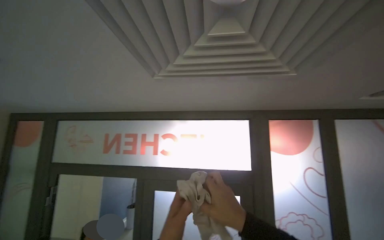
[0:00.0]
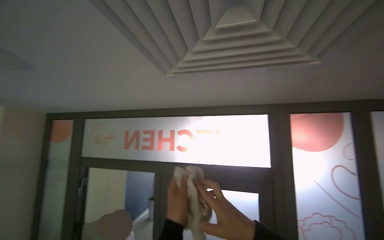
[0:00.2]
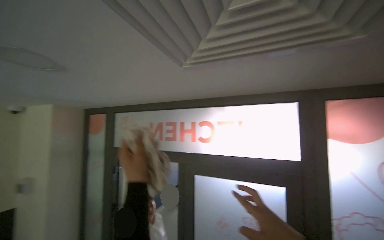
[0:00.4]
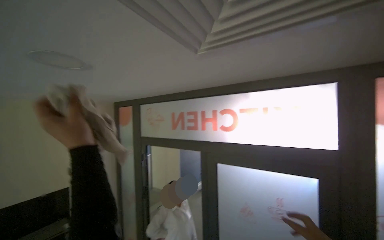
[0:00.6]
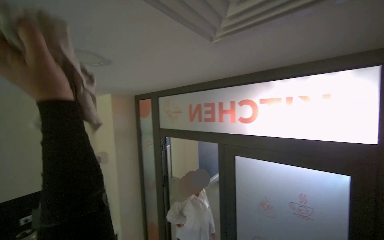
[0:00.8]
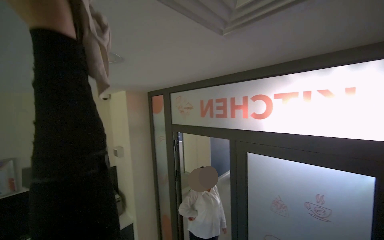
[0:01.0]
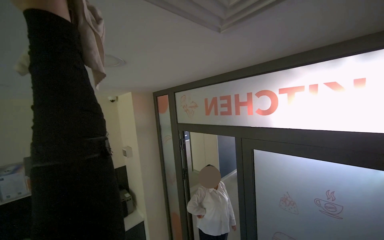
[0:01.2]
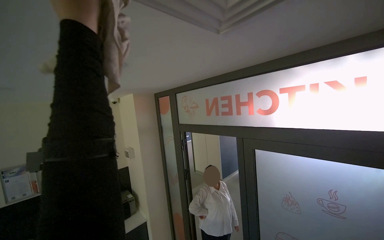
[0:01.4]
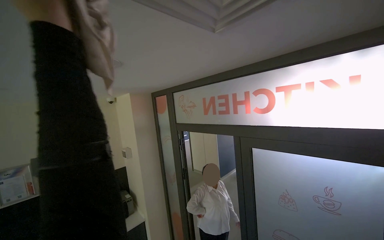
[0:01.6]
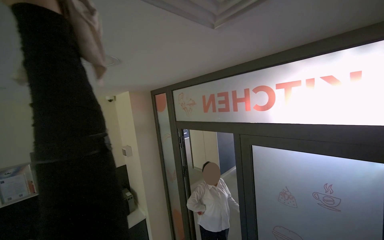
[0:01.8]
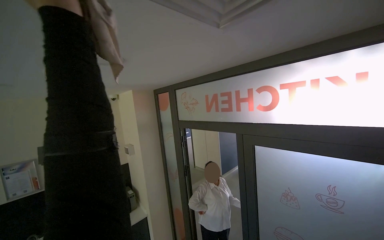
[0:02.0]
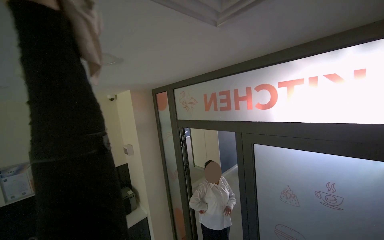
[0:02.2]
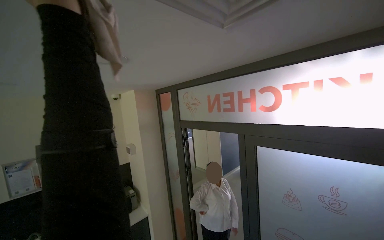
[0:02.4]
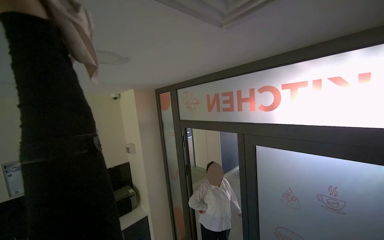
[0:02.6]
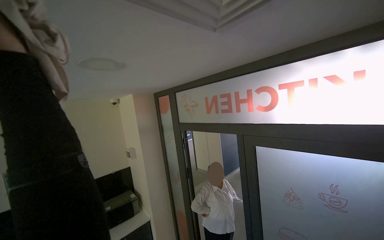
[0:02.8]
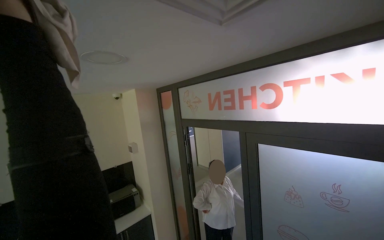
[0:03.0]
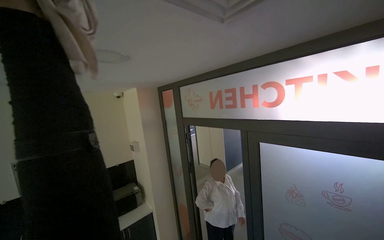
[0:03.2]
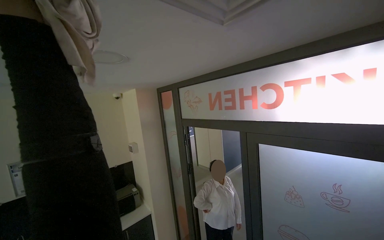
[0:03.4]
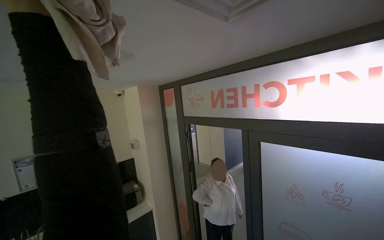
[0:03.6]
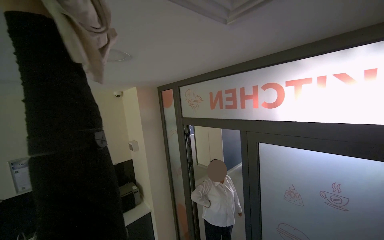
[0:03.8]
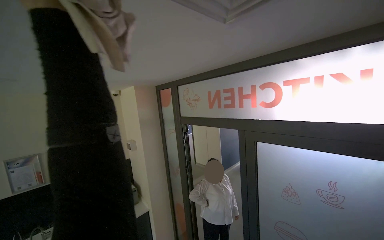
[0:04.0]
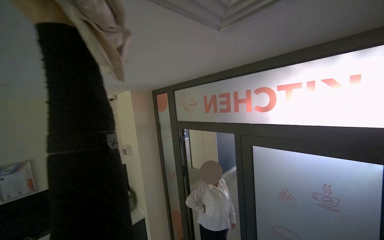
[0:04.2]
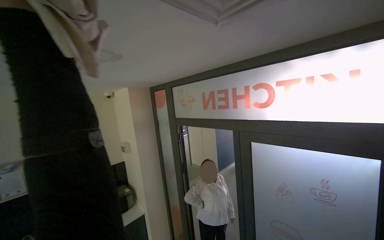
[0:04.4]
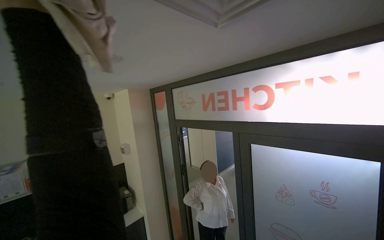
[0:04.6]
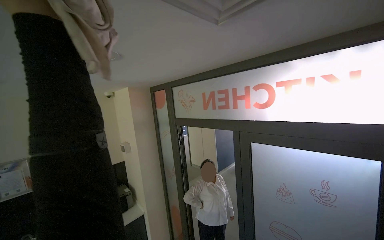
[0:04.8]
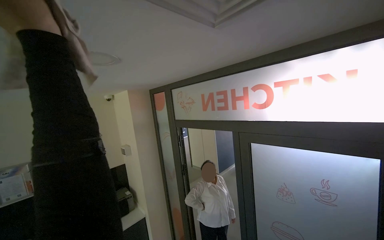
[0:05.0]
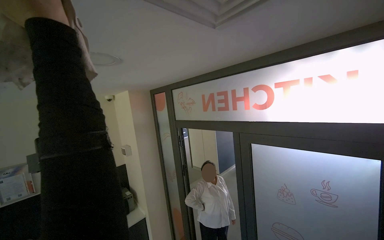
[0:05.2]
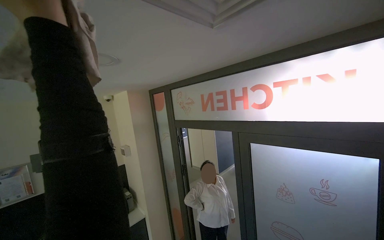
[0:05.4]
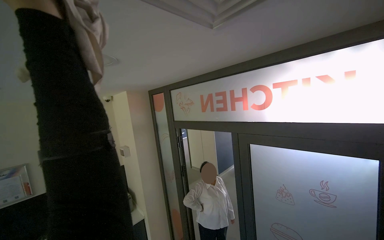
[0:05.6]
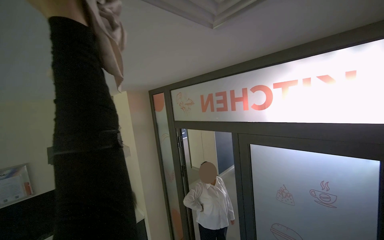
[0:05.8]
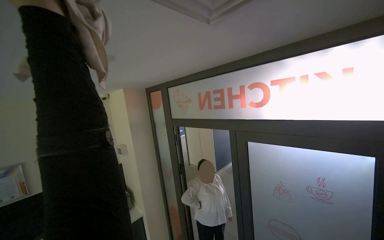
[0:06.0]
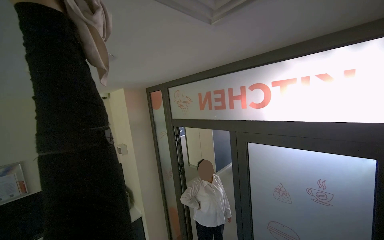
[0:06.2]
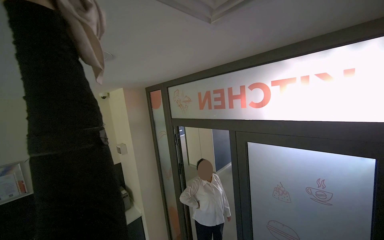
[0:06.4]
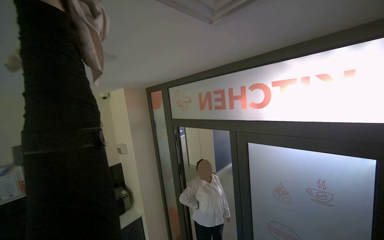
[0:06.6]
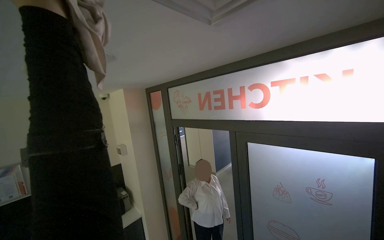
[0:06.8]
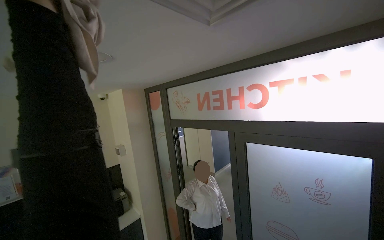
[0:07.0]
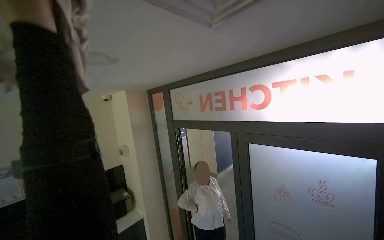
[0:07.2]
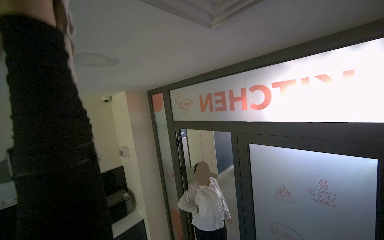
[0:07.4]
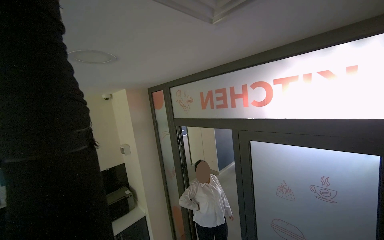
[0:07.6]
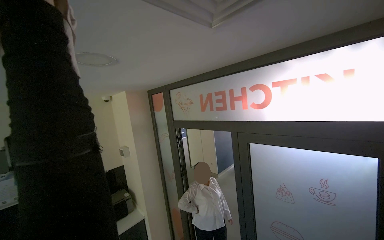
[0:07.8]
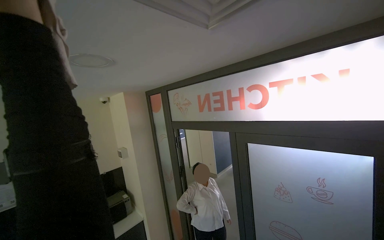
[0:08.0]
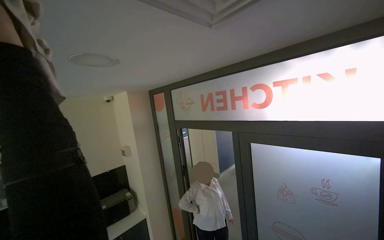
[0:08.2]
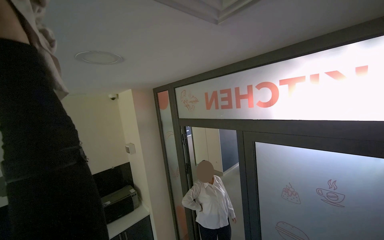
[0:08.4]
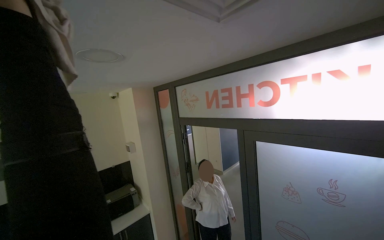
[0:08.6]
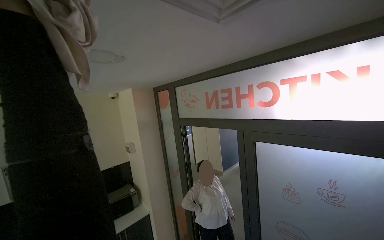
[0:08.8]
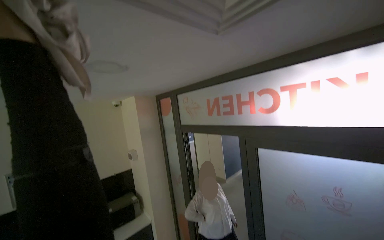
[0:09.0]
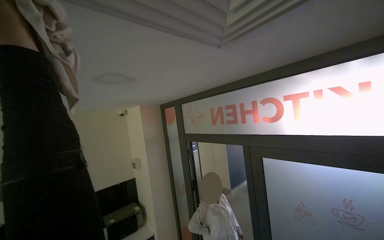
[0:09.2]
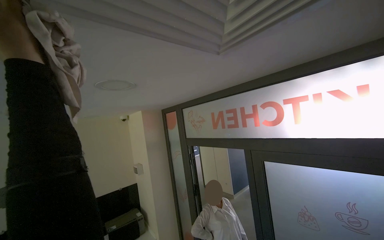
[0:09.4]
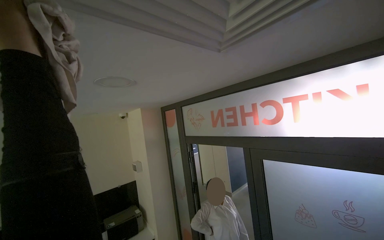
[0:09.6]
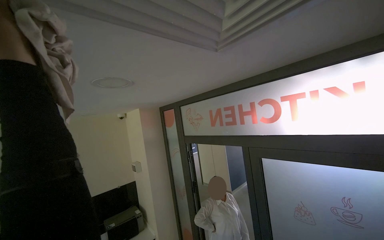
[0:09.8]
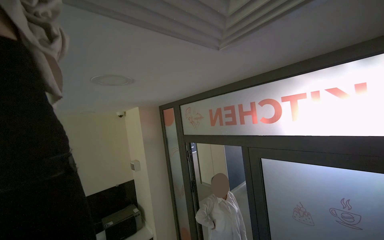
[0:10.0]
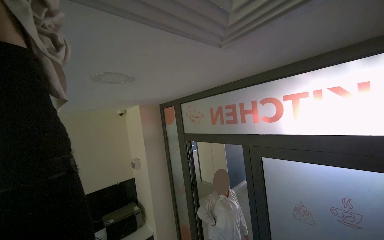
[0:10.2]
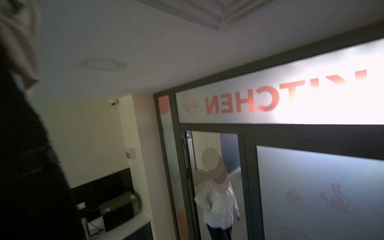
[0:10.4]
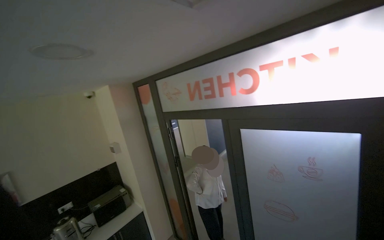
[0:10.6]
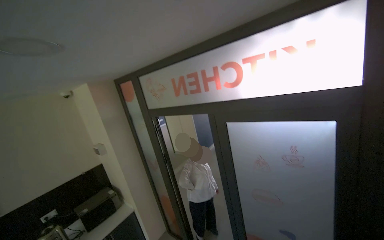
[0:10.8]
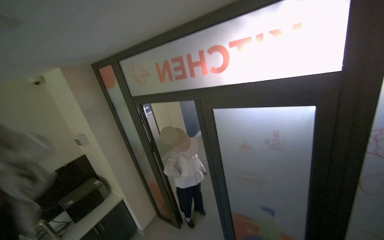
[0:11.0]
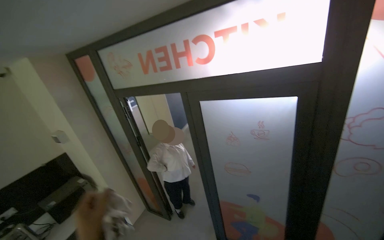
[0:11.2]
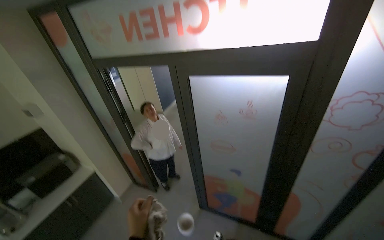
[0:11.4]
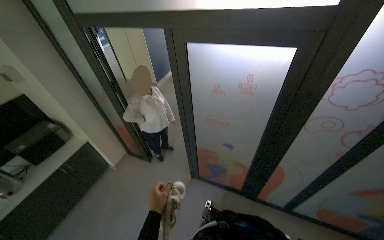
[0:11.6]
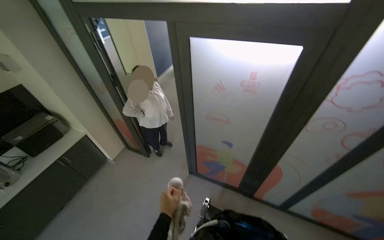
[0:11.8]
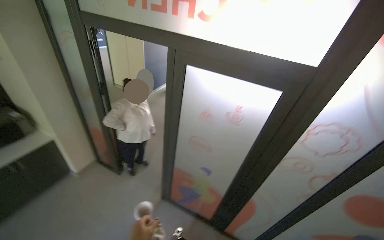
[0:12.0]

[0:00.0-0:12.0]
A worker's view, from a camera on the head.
Job: wiping surfaces.
The whole recording: Wiping ceiling vents. The worker wipes the ceiling vents with a cloth.
0:00.0 to 0:01.6: The camera is aimed roughly 40 degrees further to the left. The wearer looks roughly 15 degrees further downward.
0:10.4 to 0:12.0: The view pans to the right by about 35 degrees. The view tilts roughly 25 degrees downward.

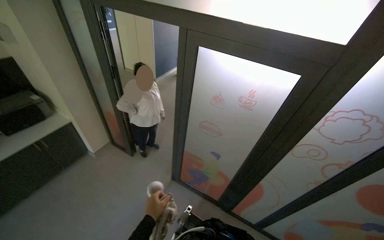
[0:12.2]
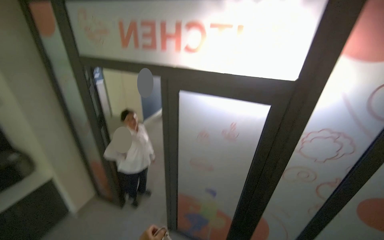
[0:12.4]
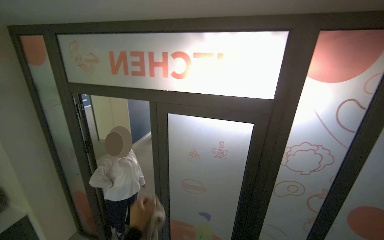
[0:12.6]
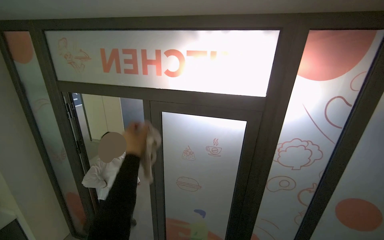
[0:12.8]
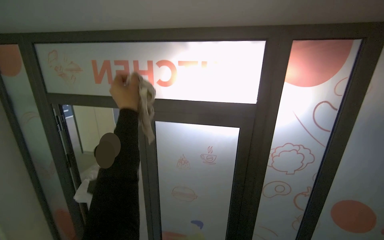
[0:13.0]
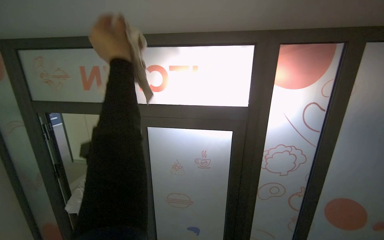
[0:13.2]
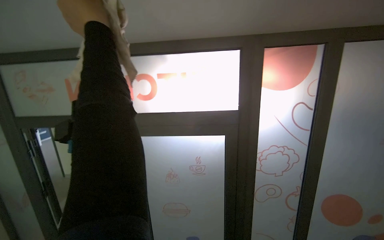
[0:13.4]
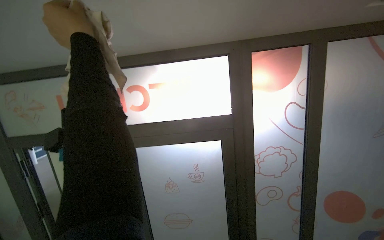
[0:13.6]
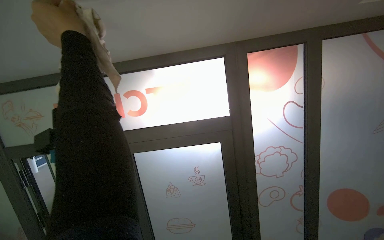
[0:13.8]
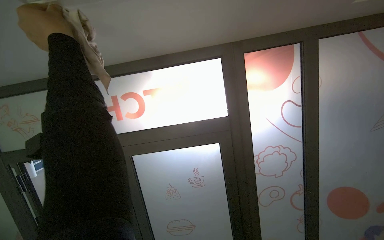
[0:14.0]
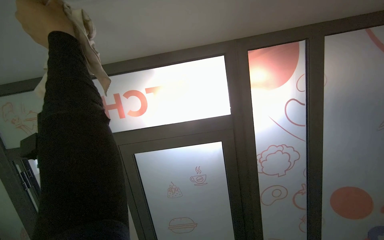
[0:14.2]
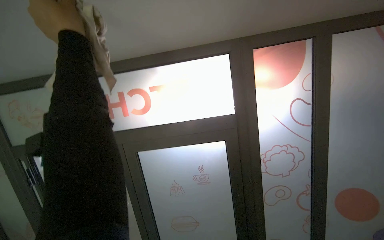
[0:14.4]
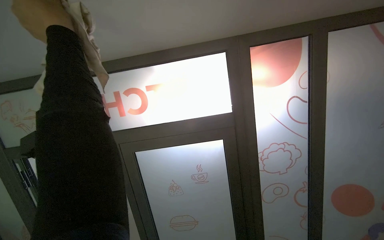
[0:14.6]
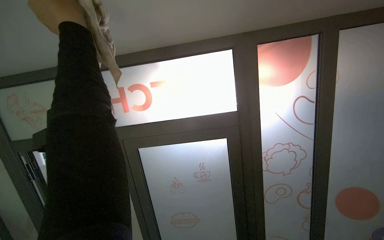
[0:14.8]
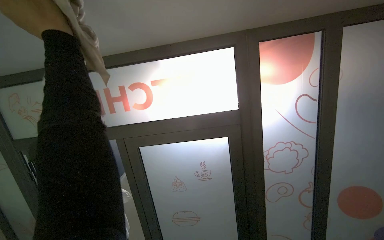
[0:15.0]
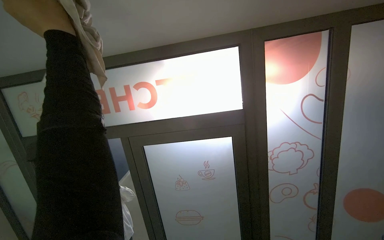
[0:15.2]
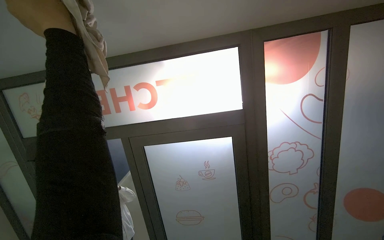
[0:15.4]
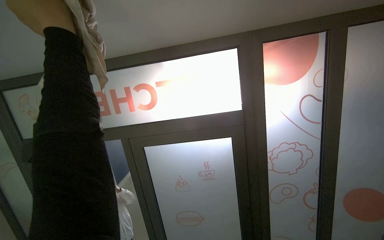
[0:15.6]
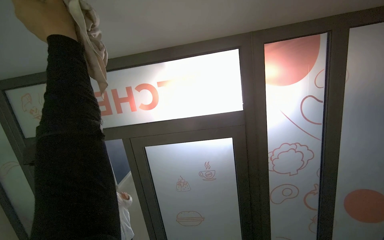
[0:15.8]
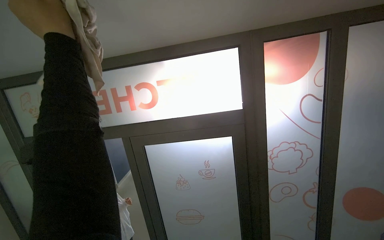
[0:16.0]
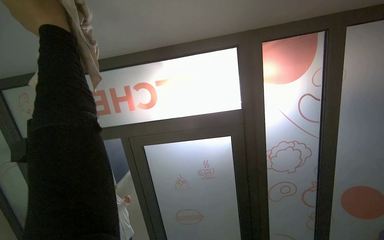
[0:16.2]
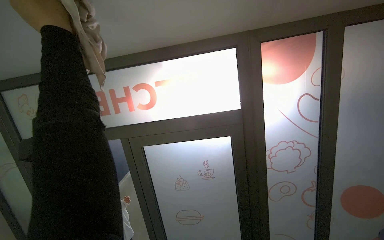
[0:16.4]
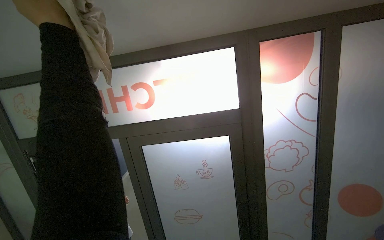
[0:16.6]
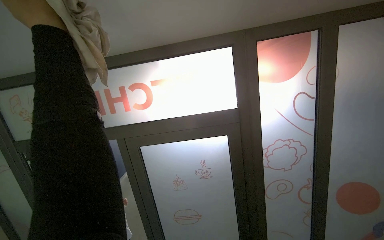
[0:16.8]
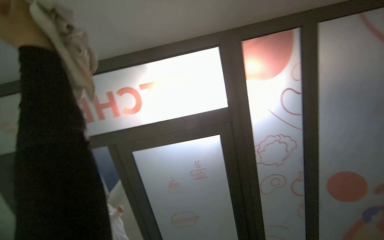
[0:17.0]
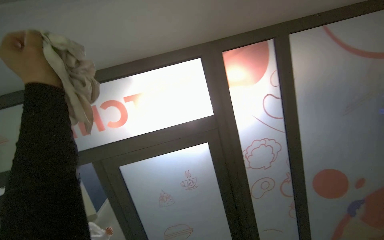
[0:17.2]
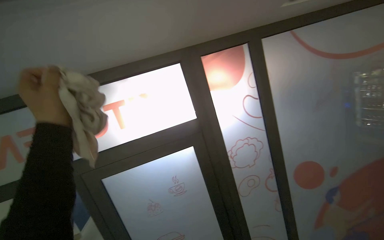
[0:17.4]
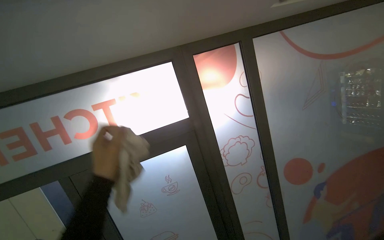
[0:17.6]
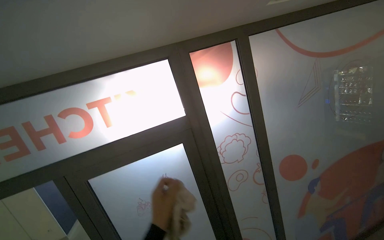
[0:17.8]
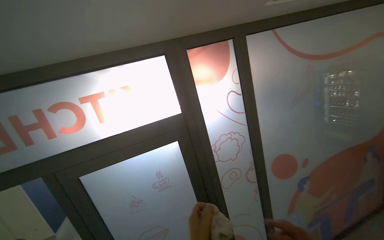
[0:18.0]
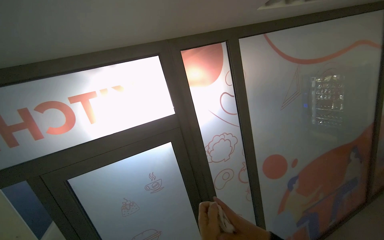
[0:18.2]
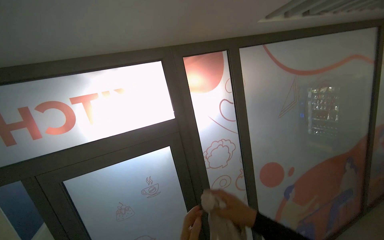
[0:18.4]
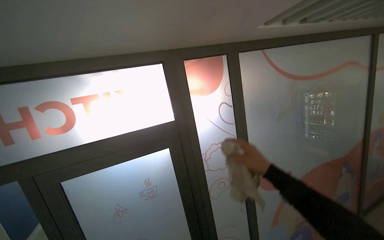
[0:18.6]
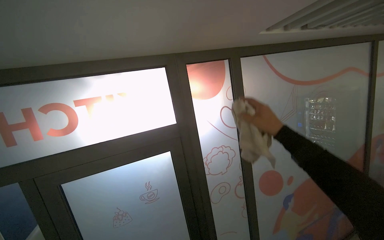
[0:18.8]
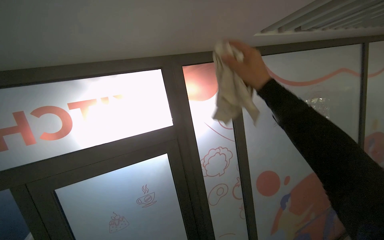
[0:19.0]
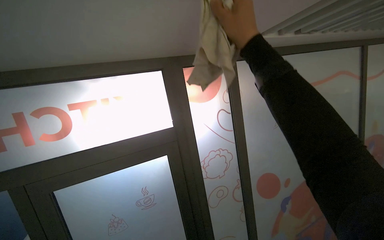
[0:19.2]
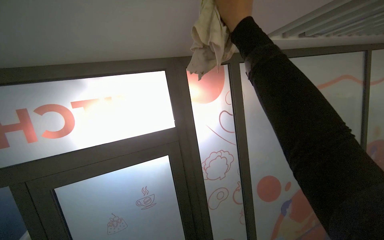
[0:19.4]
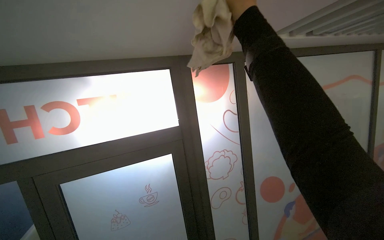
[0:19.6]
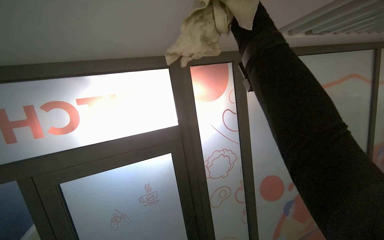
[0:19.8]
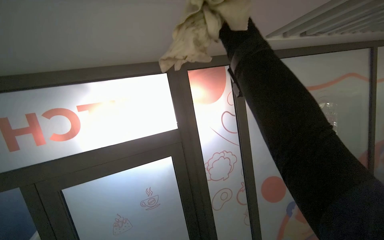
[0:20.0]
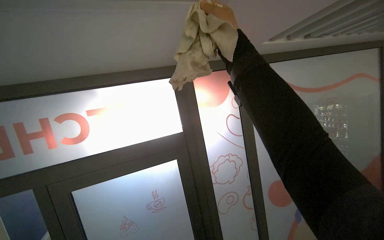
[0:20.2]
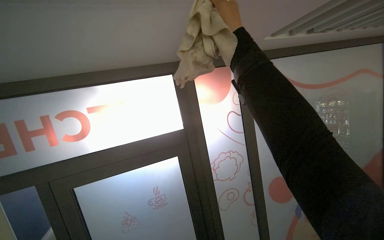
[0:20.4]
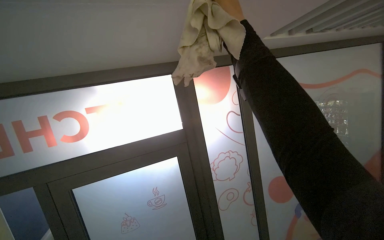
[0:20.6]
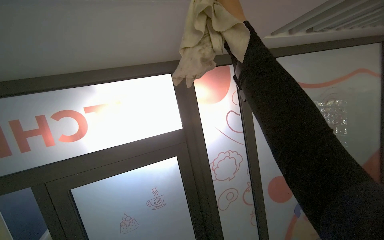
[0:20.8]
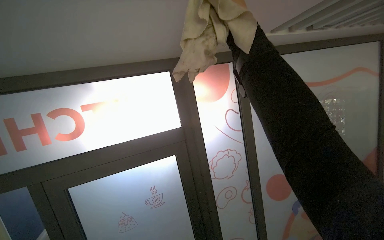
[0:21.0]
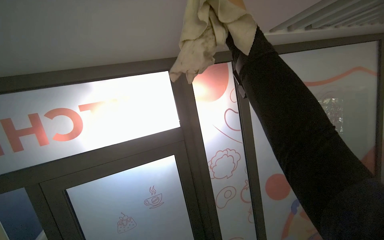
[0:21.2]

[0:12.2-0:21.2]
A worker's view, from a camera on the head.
Job: wiping surfaces.
The whole recording: Wiping ceiling vents. The worker wipes the ceiling vents with a cloth.
0:12.2 to 0:13.8: The head turns to the right by roughly 30 degrees. The view tilts about 30 degrees upward.
0:16.6 to 0:18.2: The wearer looks roughly 25 degrees further to the right.
